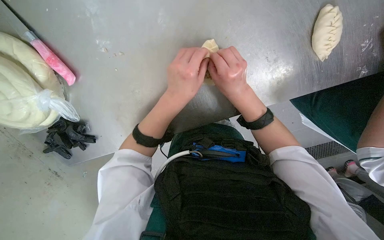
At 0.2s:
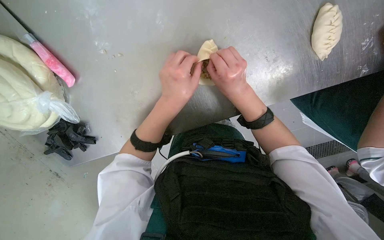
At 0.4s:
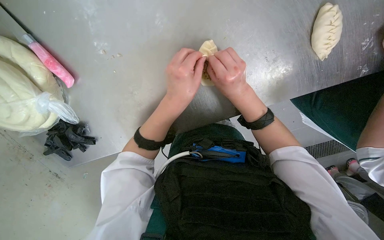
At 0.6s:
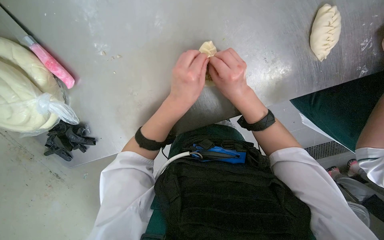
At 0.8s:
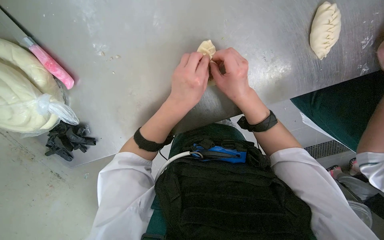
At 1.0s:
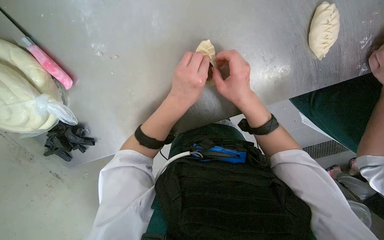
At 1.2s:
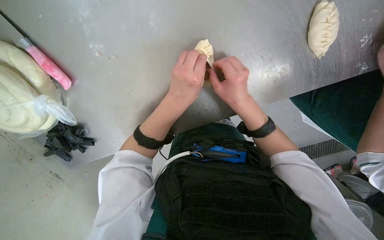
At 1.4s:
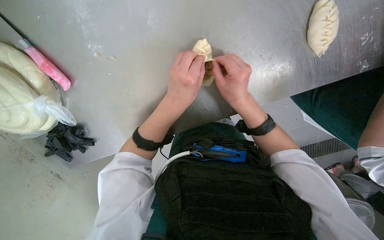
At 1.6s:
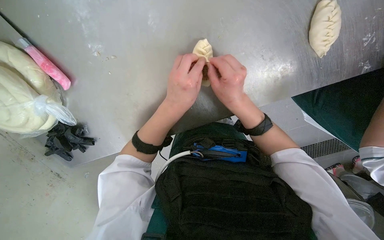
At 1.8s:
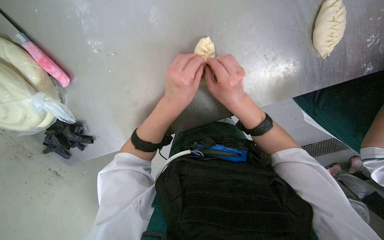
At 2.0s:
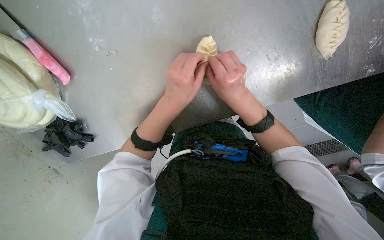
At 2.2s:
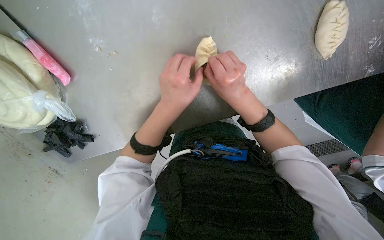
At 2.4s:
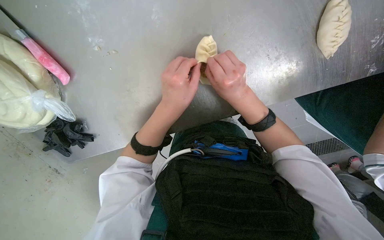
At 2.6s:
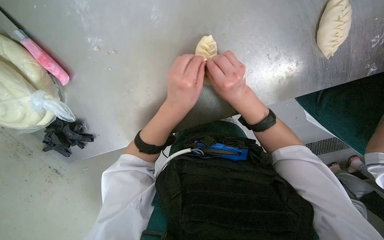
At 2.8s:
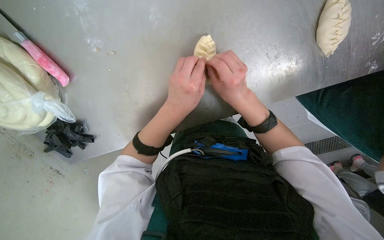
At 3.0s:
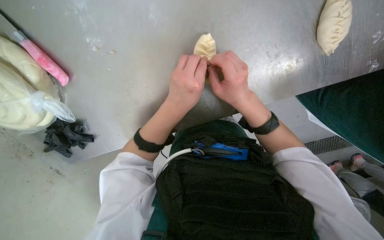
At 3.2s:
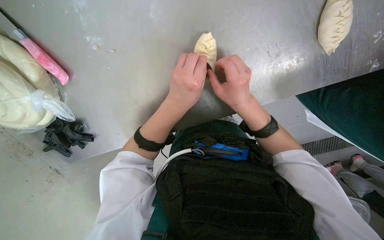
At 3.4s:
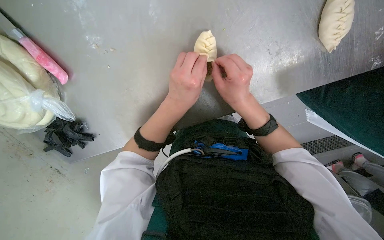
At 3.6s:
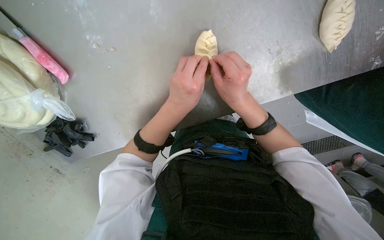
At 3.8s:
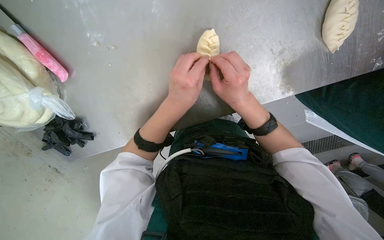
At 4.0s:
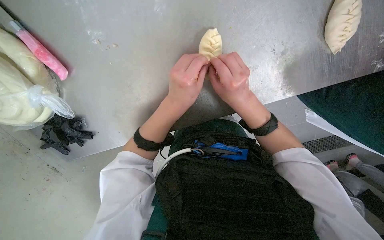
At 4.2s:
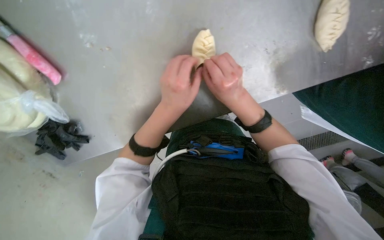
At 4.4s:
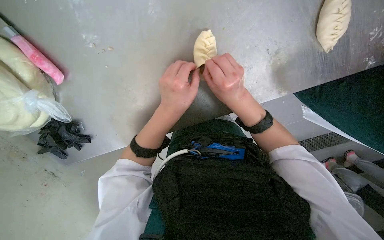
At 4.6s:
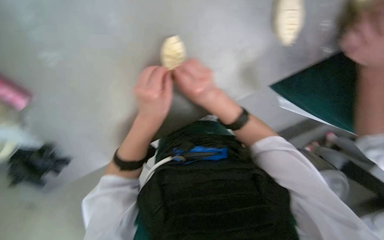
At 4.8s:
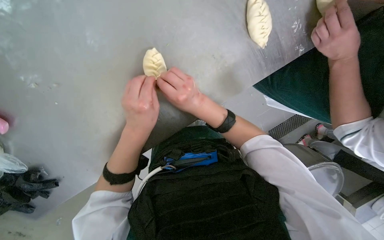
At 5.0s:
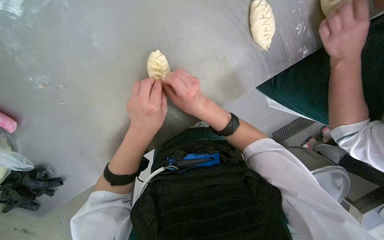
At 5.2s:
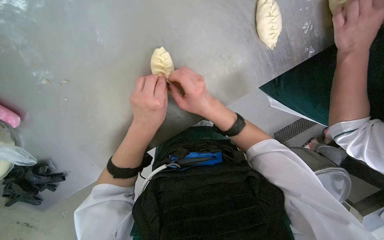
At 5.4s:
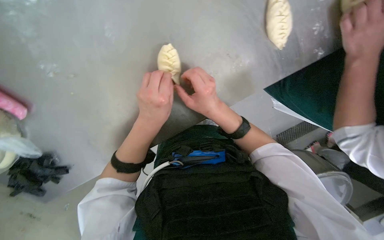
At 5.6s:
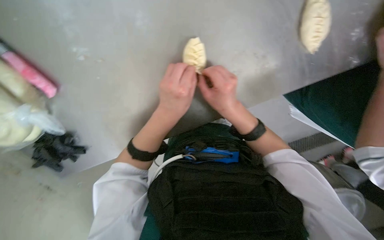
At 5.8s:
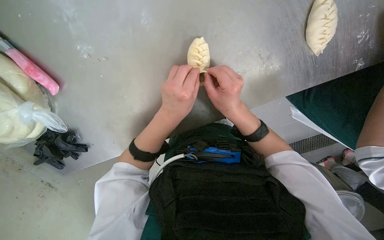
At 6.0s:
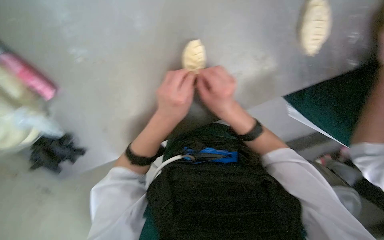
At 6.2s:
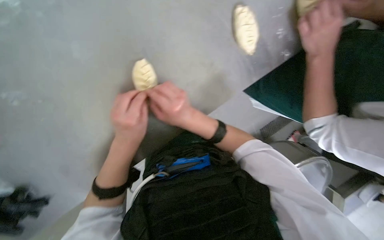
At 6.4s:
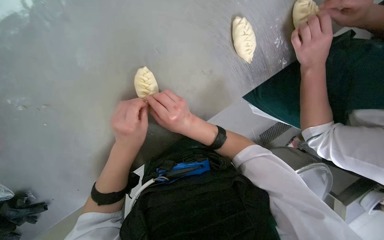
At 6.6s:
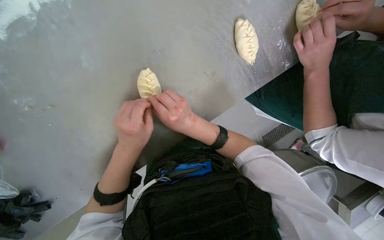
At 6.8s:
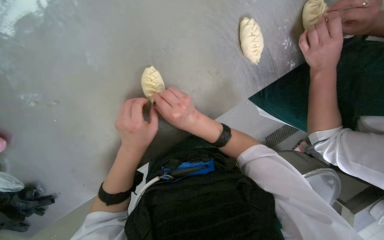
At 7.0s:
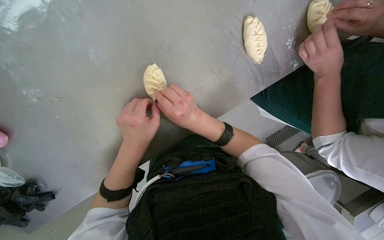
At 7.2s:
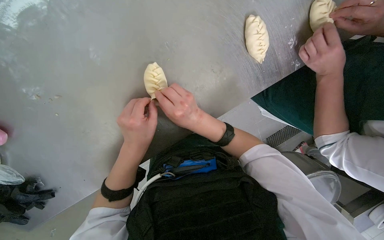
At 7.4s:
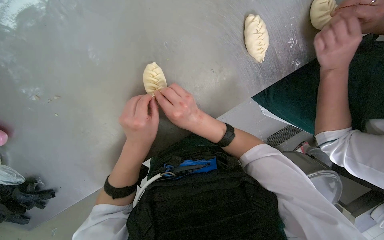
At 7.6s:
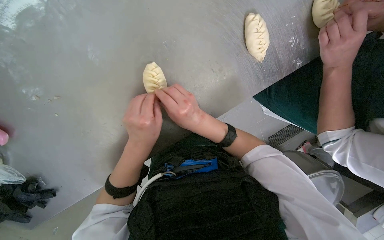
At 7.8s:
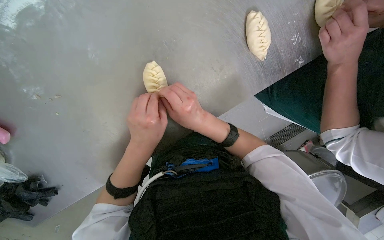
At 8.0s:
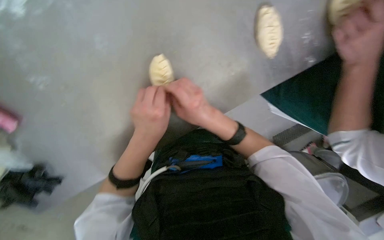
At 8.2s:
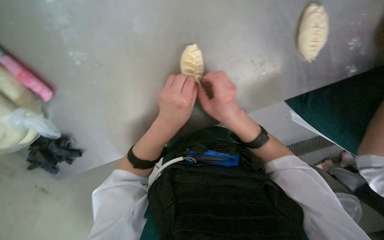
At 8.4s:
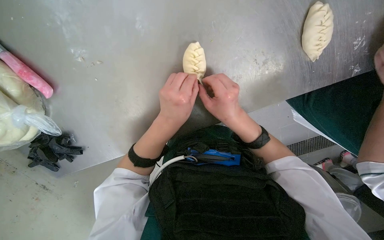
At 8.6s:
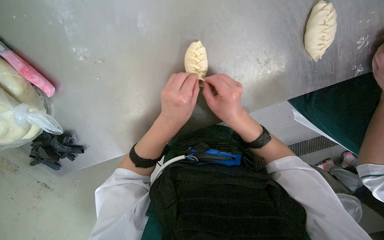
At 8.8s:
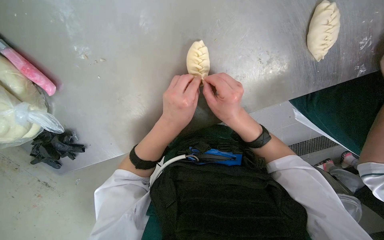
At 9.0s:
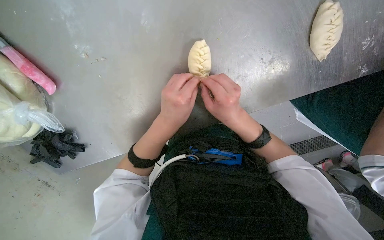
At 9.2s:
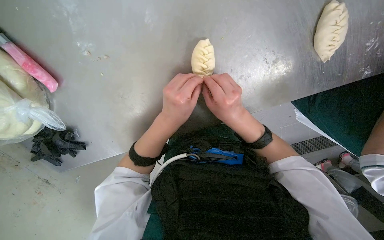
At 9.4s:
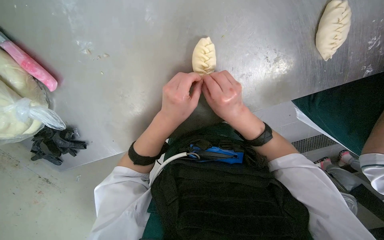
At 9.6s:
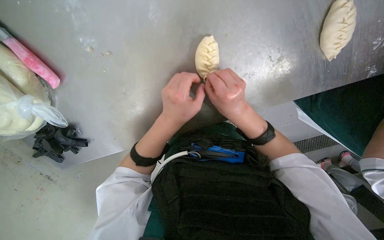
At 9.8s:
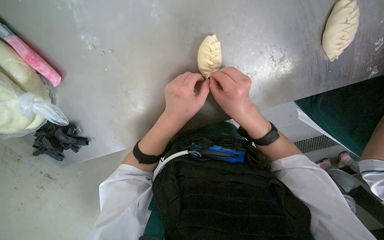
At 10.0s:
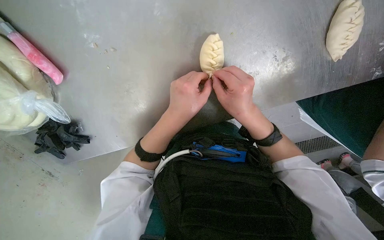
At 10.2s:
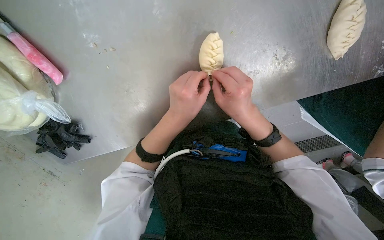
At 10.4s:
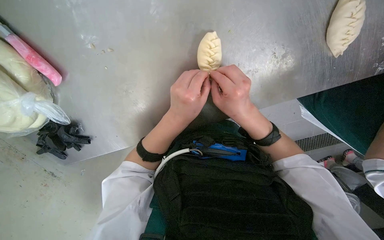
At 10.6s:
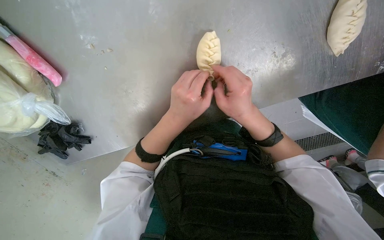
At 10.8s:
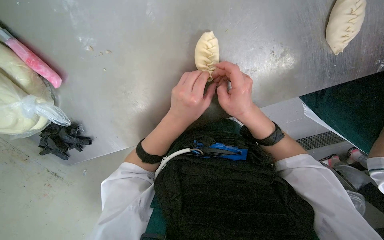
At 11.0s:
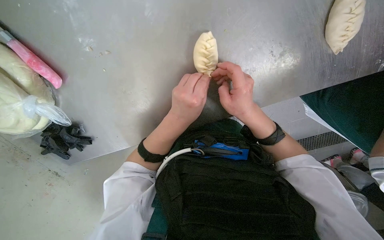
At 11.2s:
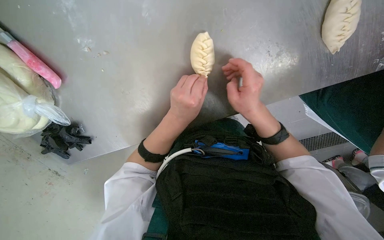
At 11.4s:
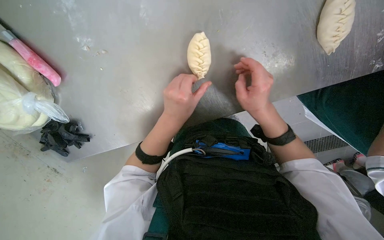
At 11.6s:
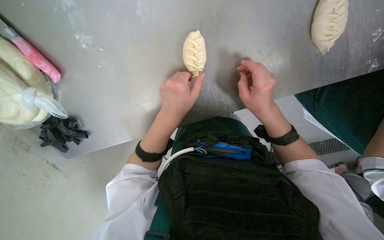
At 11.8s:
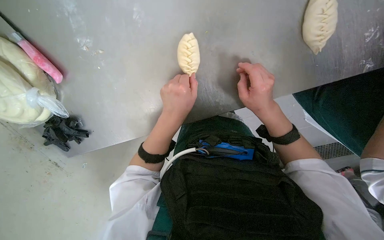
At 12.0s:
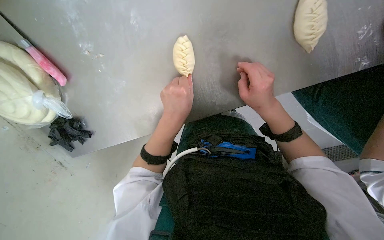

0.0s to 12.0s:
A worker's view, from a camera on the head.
Job: preparing food.
The whole recording: Sealing meat-filled dumplings. The worker continues sealing meat-filled dough circles, pinching the edges to form a braided pattern.
0.0s to 4.4s: The hands work in one place, with small movements.
7.6s to 9.0s: The hands stay close to where they were, moving slightly.
9.0s to 10.4s: The hands work in one place, with small movements.
10.4s to 12.0s: The right hand goes about 15 cm to the right.

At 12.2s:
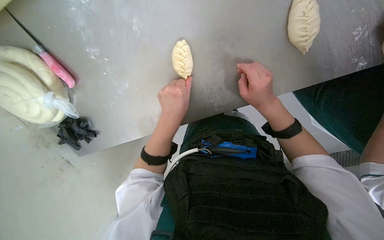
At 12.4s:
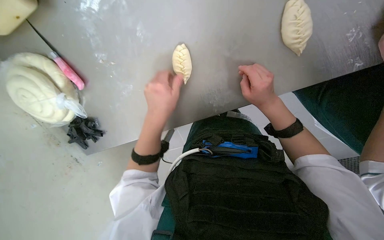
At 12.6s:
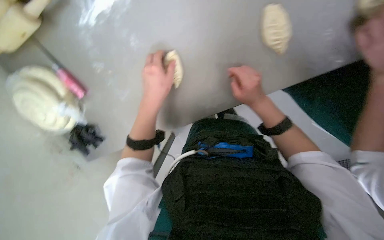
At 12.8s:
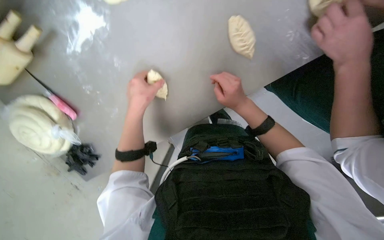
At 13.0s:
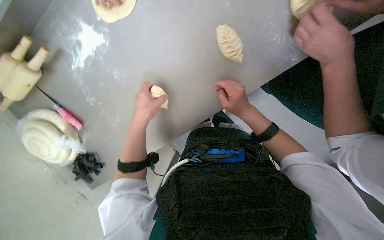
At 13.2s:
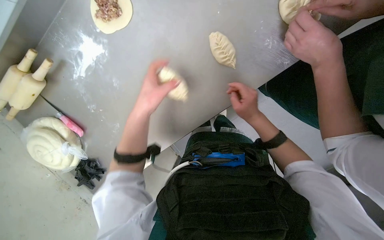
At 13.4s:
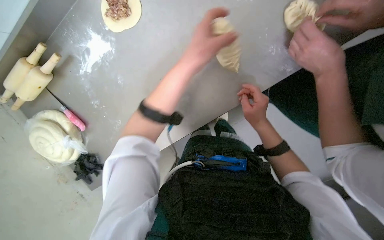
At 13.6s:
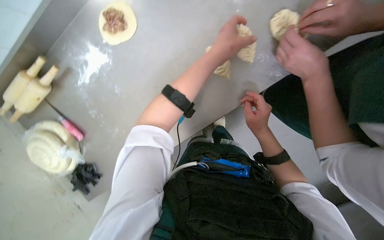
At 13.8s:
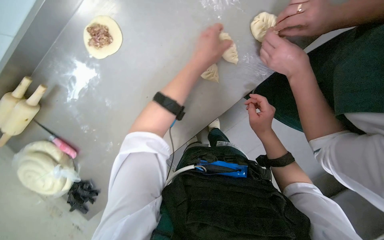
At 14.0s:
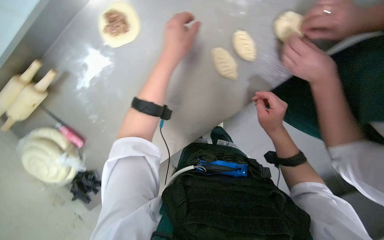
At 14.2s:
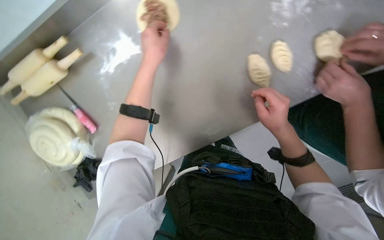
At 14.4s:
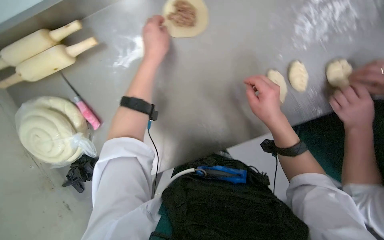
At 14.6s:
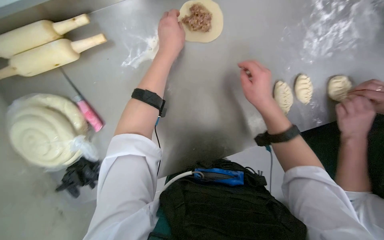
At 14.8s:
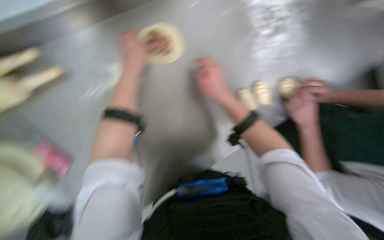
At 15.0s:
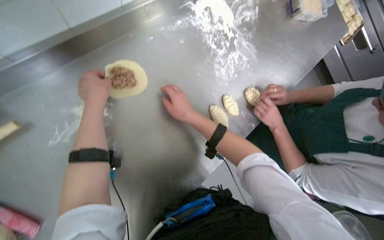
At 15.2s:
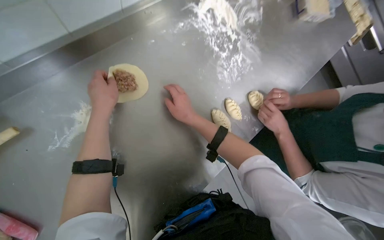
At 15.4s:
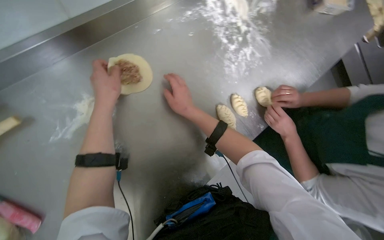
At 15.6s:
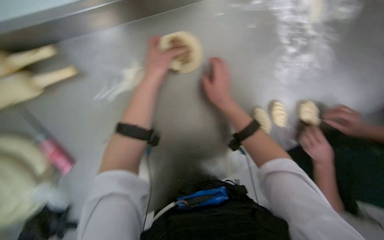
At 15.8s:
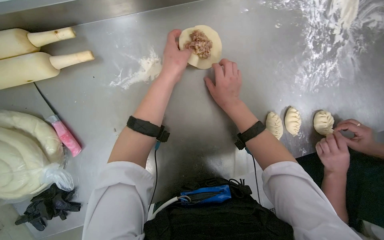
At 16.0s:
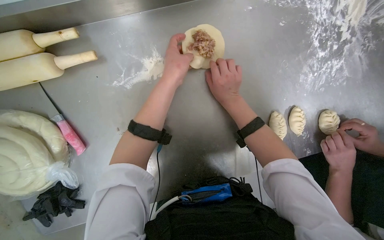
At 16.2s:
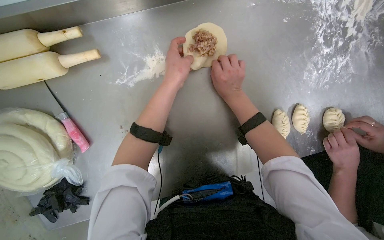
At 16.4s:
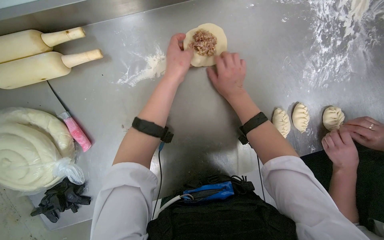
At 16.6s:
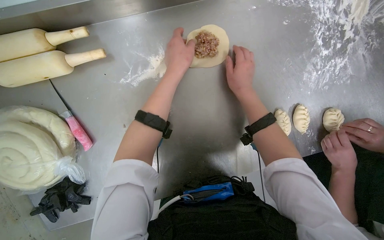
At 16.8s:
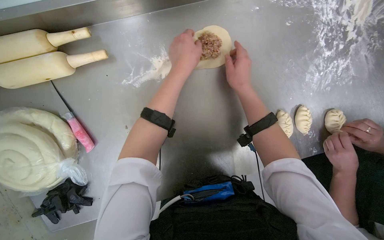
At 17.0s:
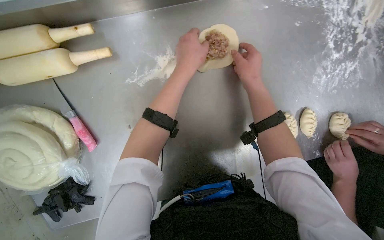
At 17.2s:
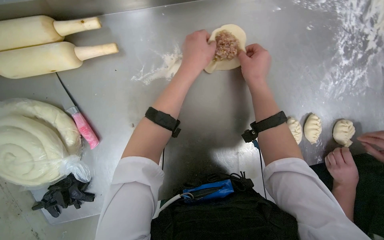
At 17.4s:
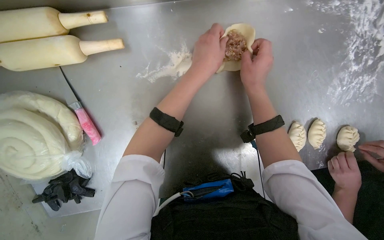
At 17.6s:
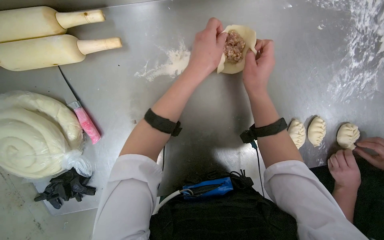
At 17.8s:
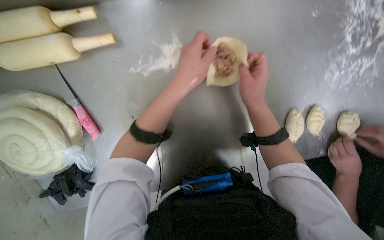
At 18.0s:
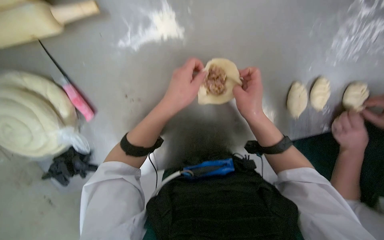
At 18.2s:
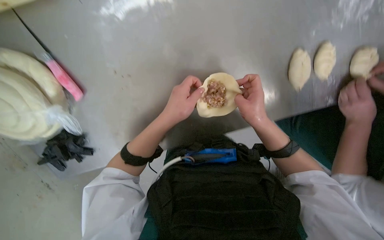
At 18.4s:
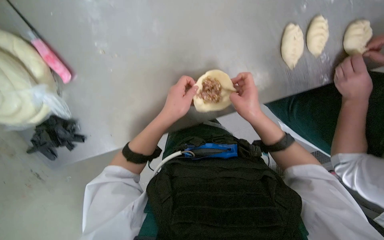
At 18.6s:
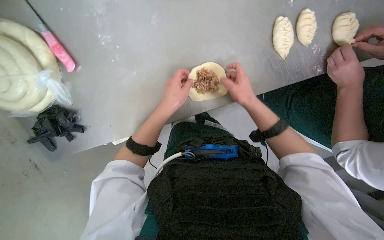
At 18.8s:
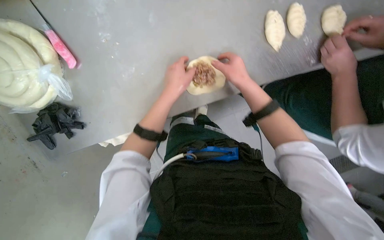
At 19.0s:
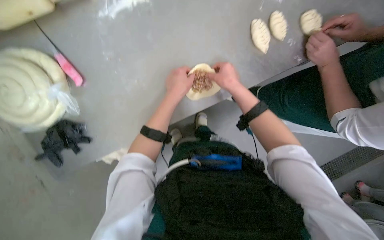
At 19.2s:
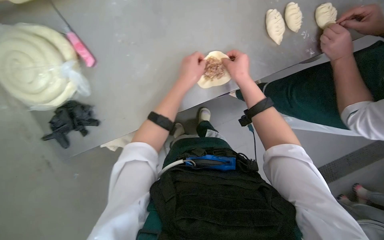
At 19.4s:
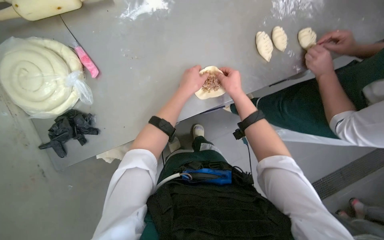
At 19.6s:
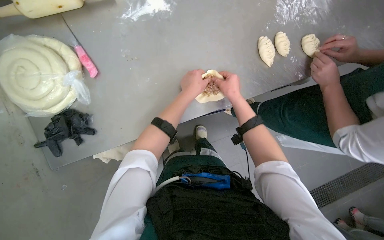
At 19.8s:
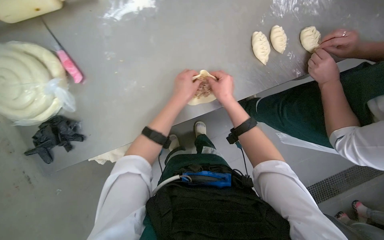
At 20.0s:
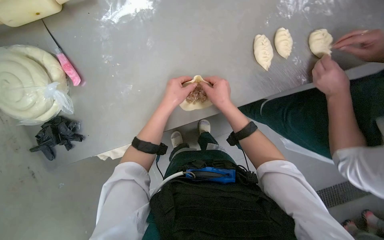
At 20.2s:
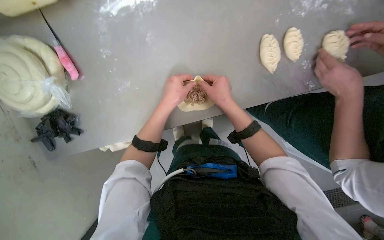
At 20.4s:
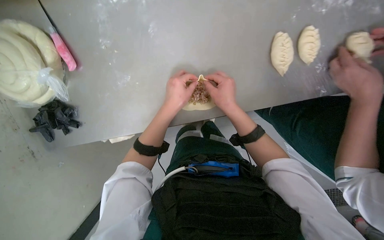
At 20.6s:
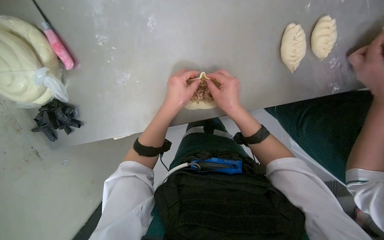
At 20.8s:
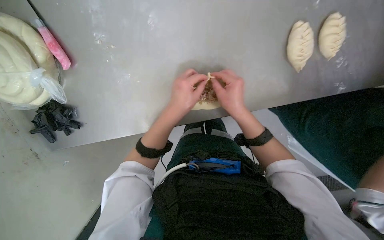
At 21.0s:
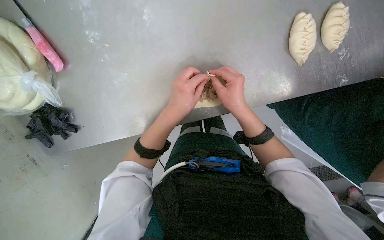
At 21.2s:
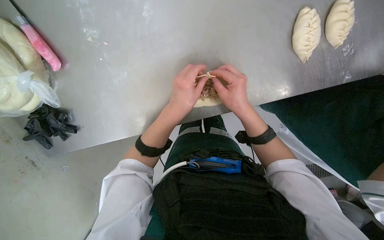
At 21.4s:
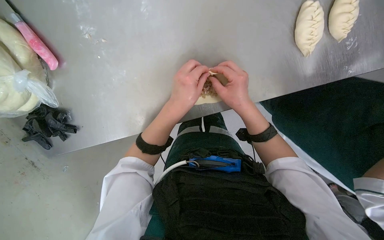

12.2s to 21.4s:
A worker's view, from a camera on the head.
Job: preparing food.
The whole recording: Sealing meat-filled dumplings. The worker continues sealing meat-filled dough circles, pinching the edges to form a braided pattern.
12.2s to 13.8s: The view tilts some 20 degrees upward. The left hand is displaced up the picture and to the right by about 35 cm. The right hand moves to the right, approximately 20 cm.
13.8s to 15.2s: The view pans to the right by some 30 degrees.
15.2s to 16.8s: The head turns to the left by about 25 degrees.
16.8s to 18.4s: The view tips downward by some 10 degrees. The two hands go roughly 30 cm down the picture.
18.4s to 19.8s: The camera pitches upward, by approximately 15 degrees.
19.8s to 21.4s: The view tips downward by approximately 20 degrees.
